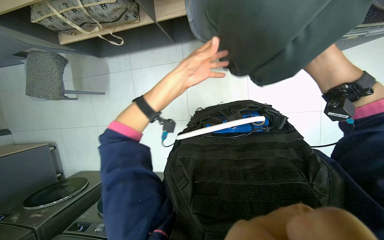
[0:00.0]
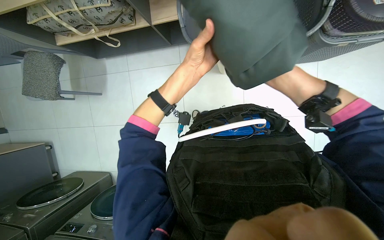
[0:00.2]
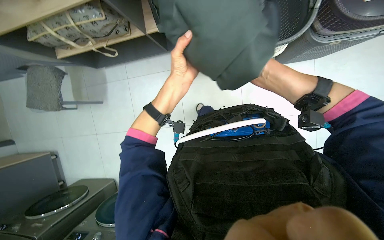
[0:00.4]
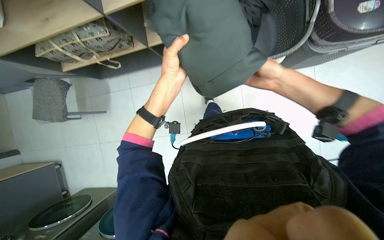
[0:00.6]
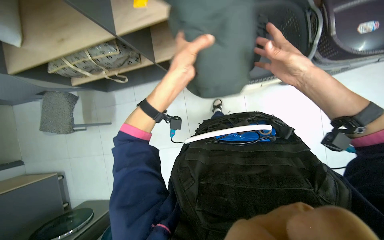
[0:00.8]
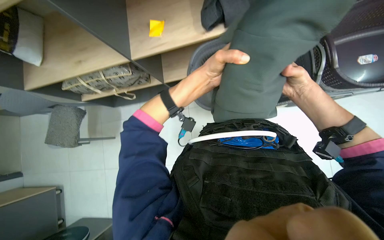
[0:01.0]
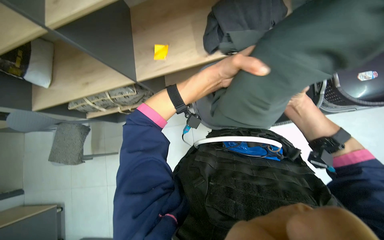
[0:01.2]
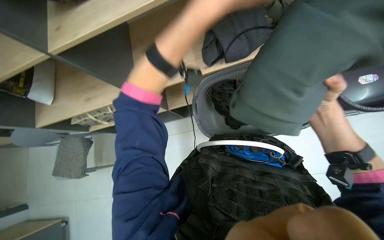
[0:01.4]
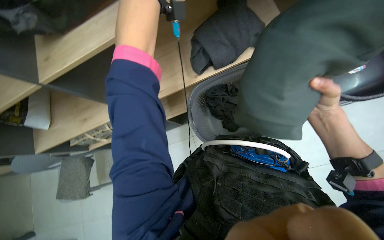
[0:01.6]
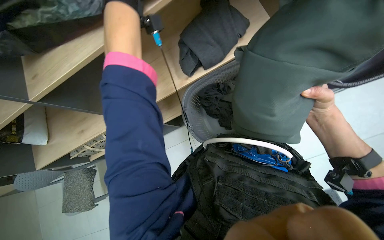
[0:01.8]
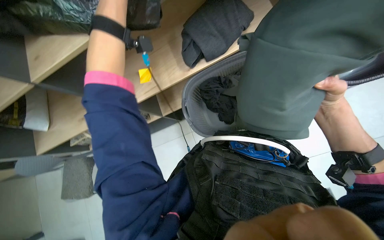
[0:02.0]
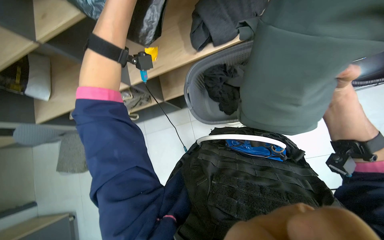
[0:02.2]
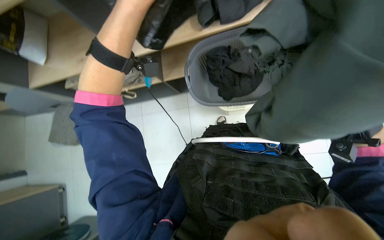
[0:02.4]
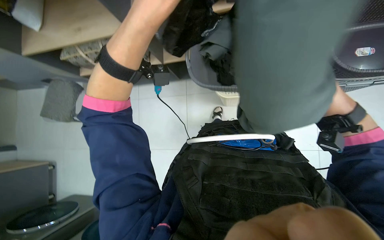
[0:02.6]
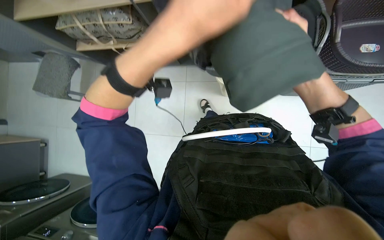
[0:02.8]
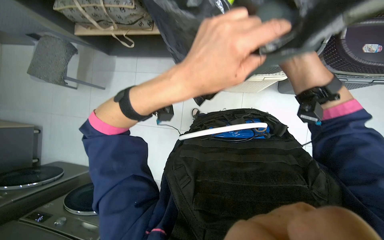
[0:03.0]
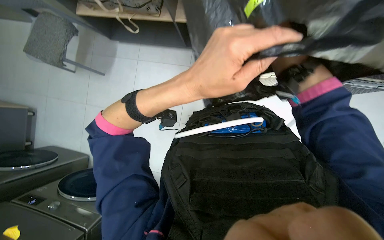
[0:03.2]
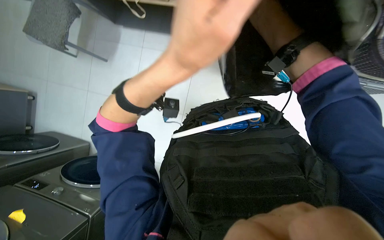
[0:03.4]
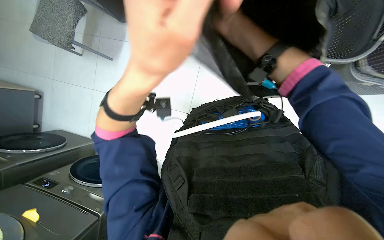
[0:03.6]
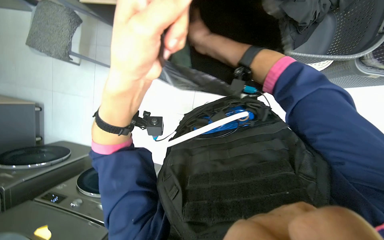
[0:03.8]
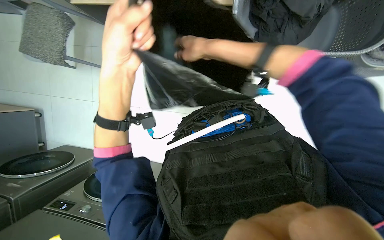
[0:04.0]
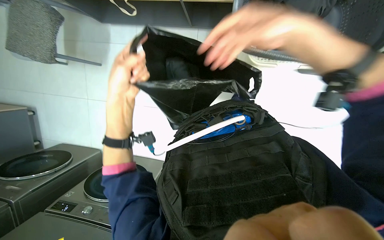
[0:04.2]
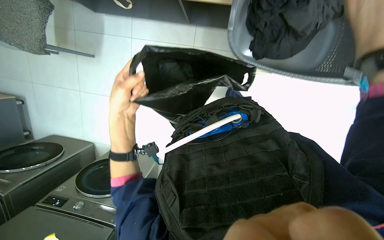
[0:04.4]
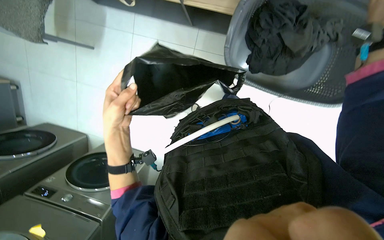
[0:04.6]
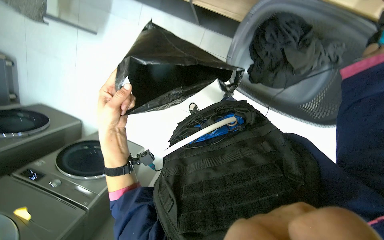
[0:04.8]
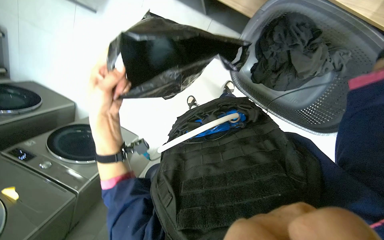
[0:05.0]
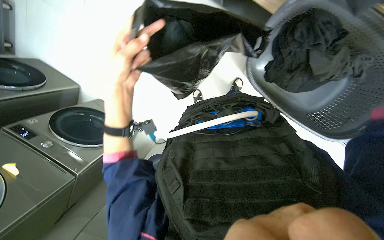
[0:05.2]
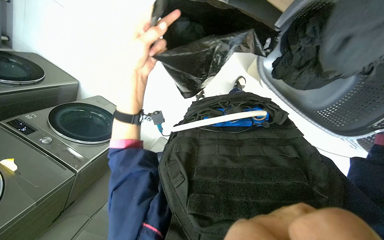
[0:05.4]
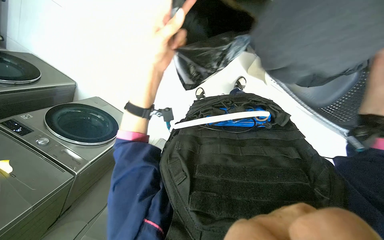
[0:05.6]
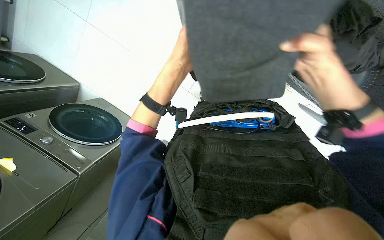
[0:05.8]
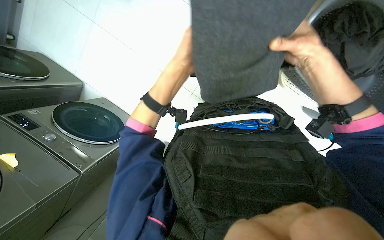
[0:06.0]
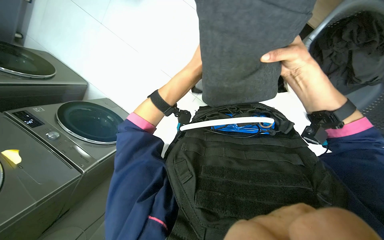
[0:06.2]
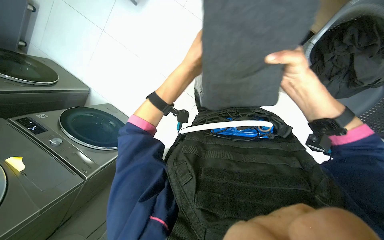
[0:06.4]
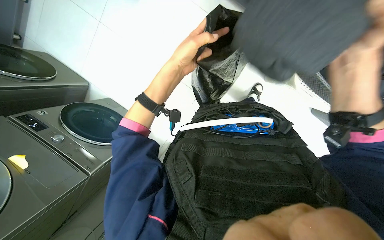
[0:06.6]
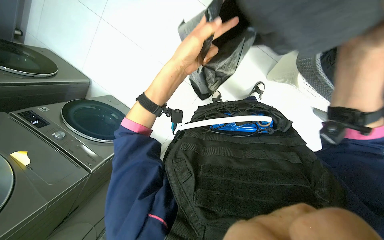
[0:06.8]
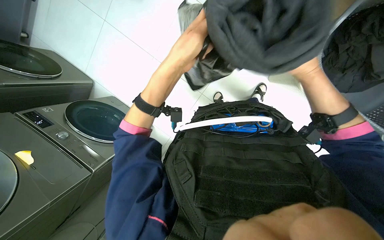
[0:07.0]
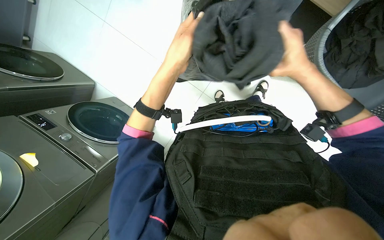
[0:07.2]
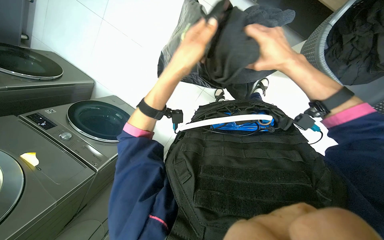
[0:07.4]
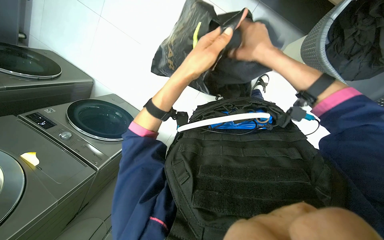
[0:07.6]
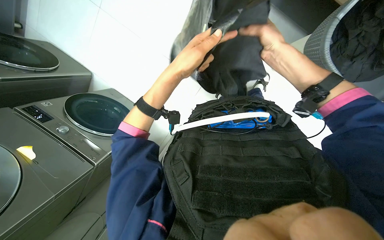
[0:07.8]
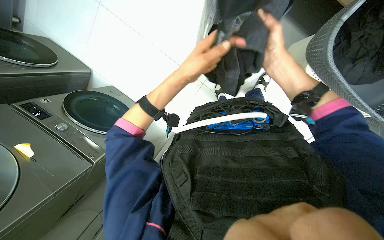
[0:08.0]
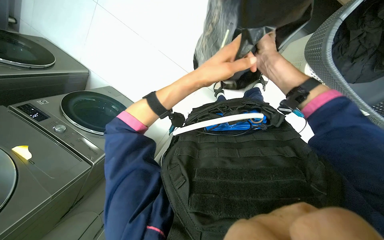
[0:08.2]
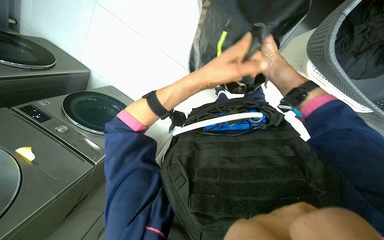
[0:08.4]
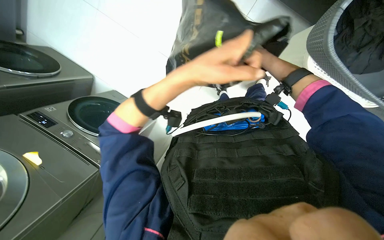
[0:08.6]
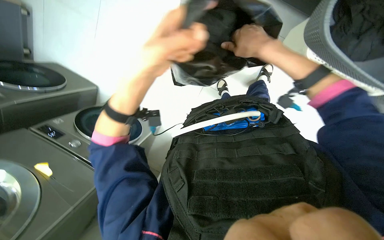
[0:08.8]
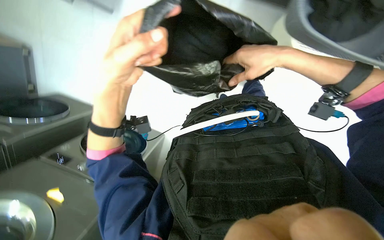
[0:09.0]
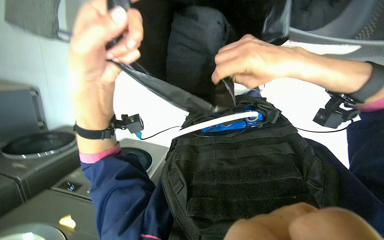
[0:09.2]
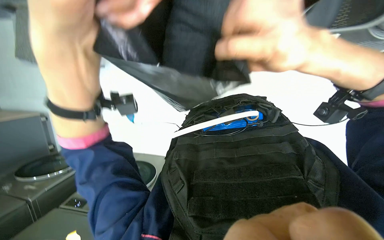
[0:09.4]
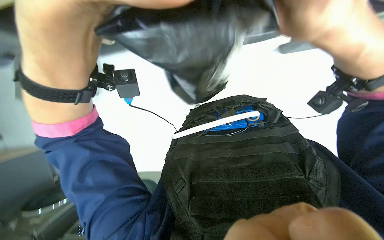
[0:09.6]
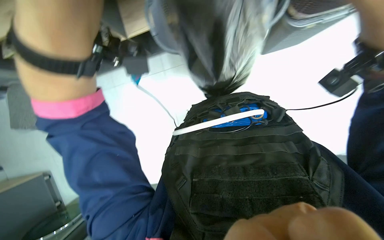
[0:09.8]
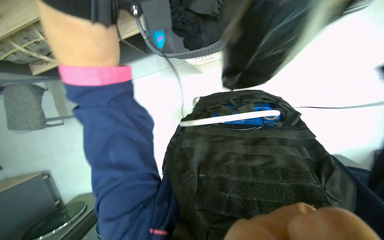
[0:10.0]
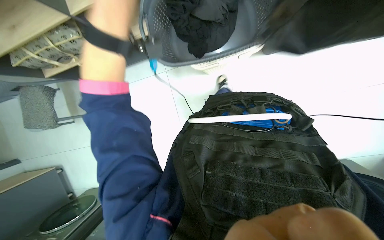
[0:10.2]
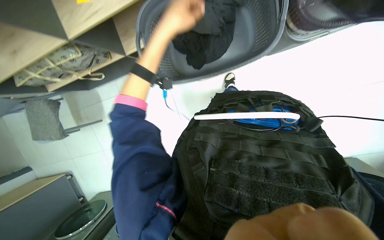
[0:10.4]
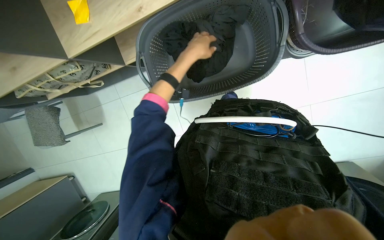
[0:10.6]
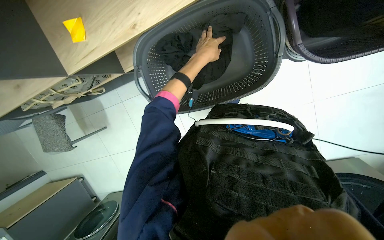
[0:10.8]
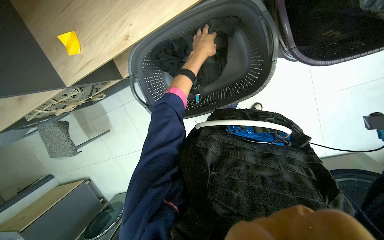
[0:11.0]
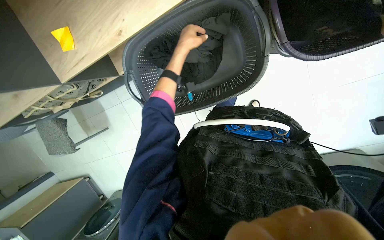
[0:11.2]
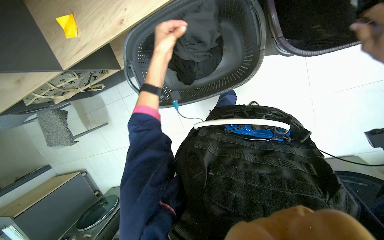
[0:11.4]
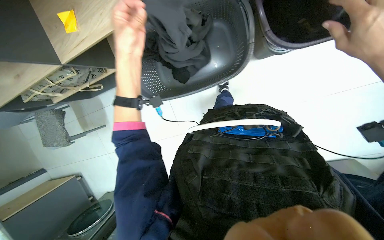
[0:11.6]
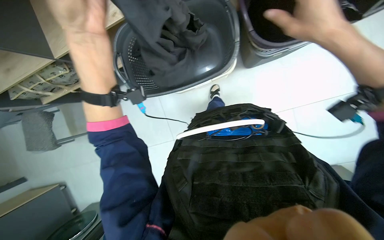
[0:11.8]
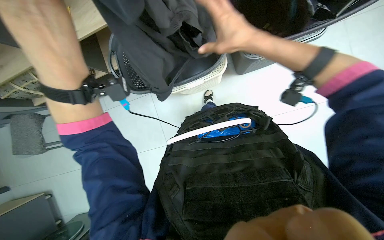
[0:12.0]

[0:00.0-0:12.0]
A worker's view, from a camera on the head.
Job: managing laundry.
The whole recording: Preparing and sorting laundry items. The worker takes laundry items from a basket, shakes them out, and sorts them into another container.
0:00.0 to 0:01.6: The view tilts some 20 degrees upward.
0:01.6 to 0:03.0: The scene turns approximately 25 degrees clockwise in the picture.
0:03.0 to 0:04.4: The view tilts roughly 15 degrees downward. The left hand heads to the left and farther from the camera, covering roughly 40 cm.
0:04.4 to 0:06.0: The left hand goes some 10 cm to the right.
0:07.6 to 0:09.0: The left hand shifts about 10 cm nearer to the camera.
0:10.4 to 0:12.0: The left hand heads nearer to the camera and down the picture, covering roughly 35 cm.

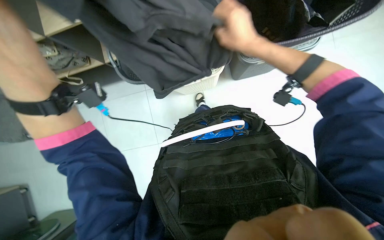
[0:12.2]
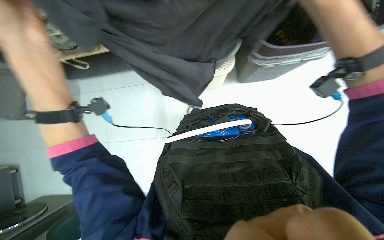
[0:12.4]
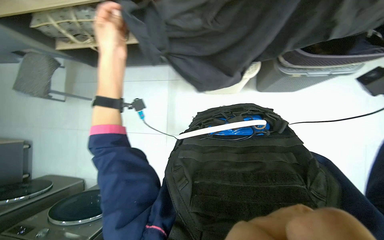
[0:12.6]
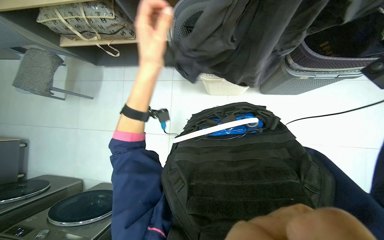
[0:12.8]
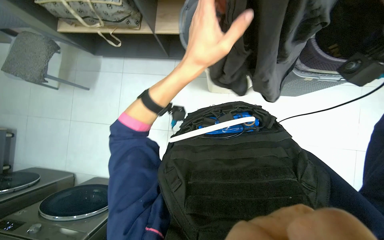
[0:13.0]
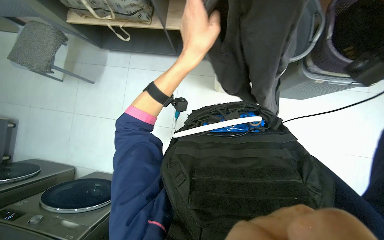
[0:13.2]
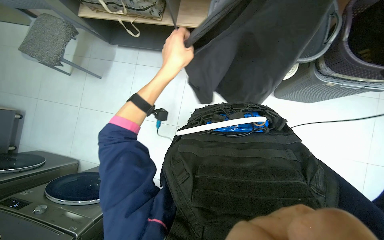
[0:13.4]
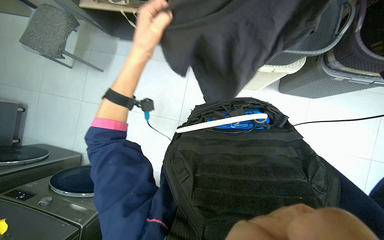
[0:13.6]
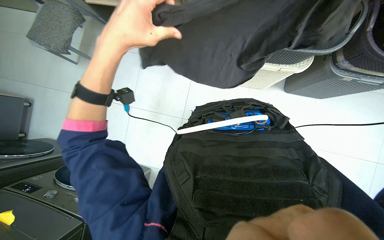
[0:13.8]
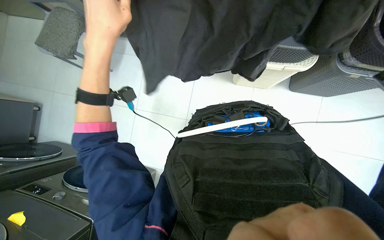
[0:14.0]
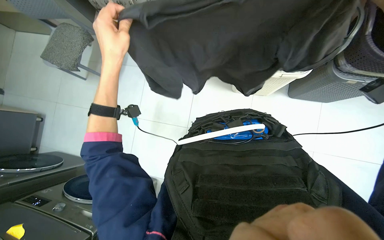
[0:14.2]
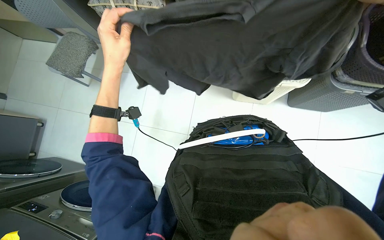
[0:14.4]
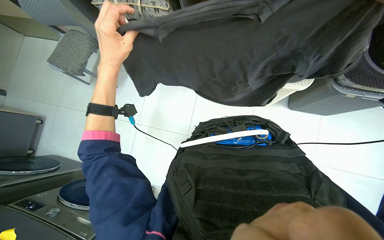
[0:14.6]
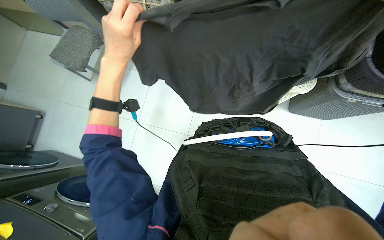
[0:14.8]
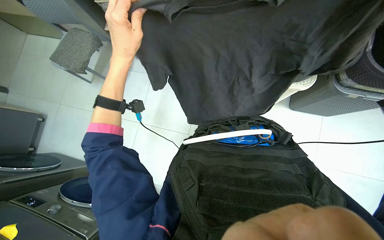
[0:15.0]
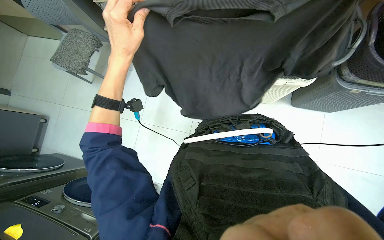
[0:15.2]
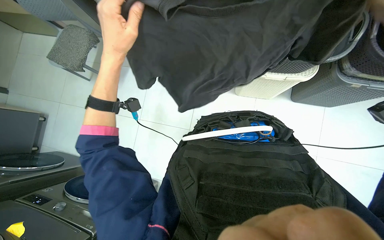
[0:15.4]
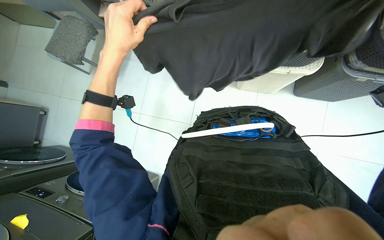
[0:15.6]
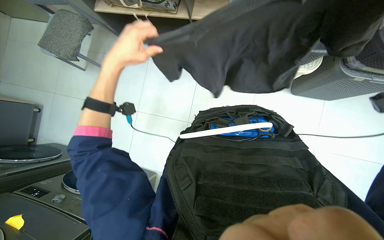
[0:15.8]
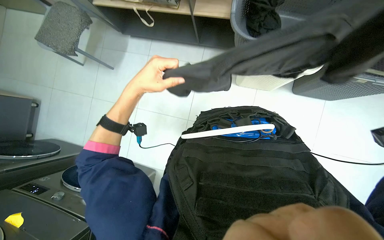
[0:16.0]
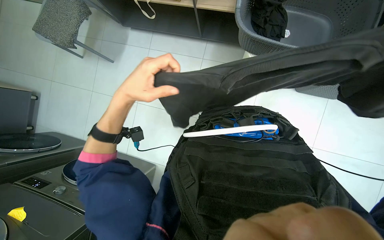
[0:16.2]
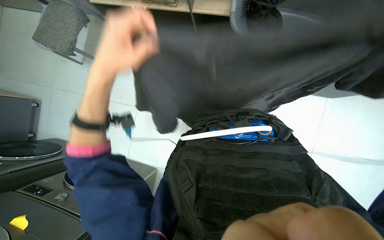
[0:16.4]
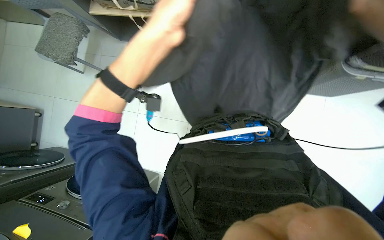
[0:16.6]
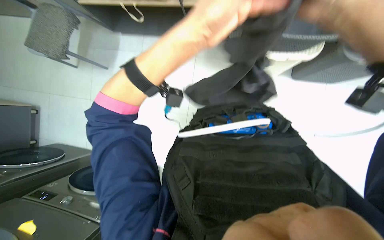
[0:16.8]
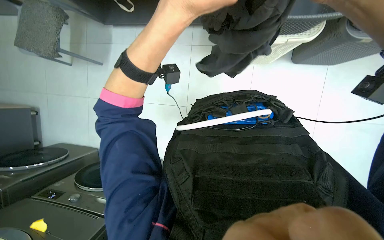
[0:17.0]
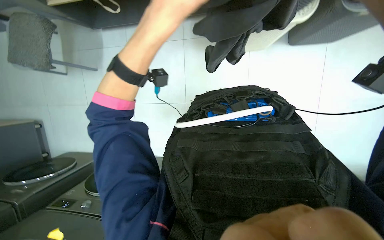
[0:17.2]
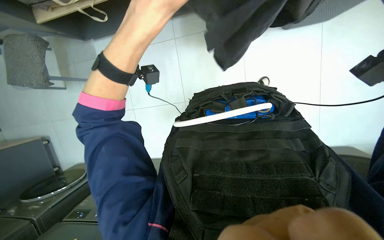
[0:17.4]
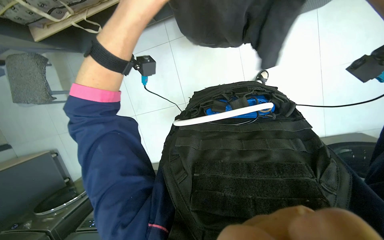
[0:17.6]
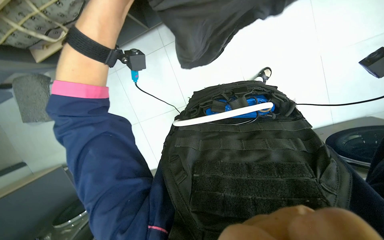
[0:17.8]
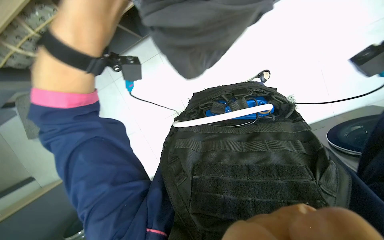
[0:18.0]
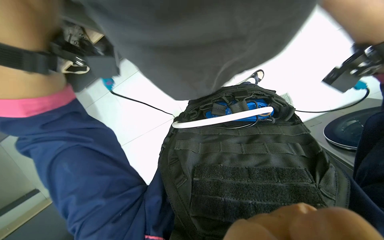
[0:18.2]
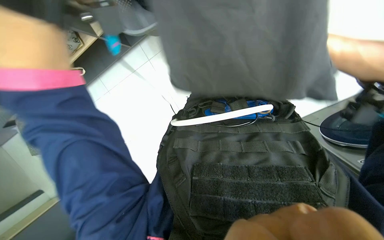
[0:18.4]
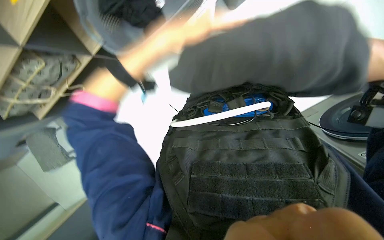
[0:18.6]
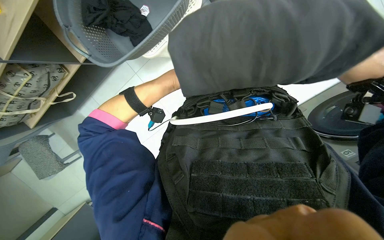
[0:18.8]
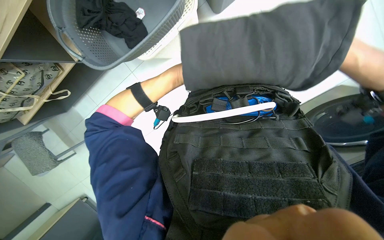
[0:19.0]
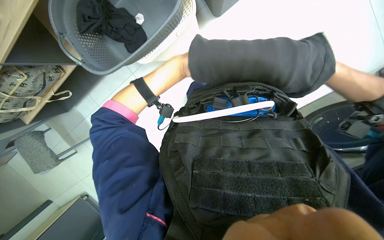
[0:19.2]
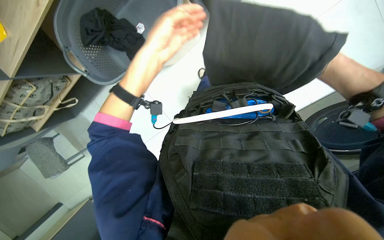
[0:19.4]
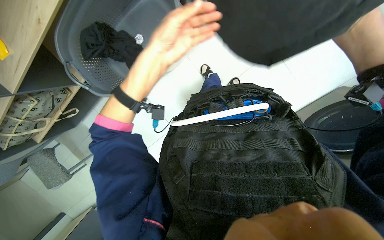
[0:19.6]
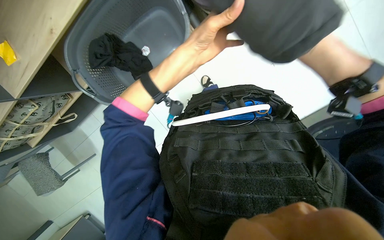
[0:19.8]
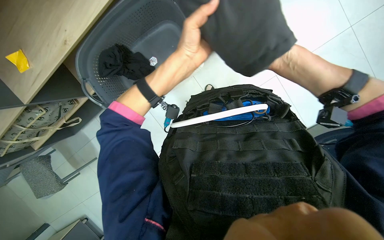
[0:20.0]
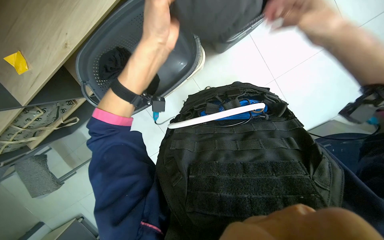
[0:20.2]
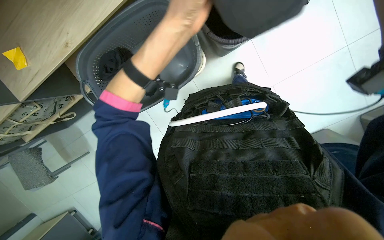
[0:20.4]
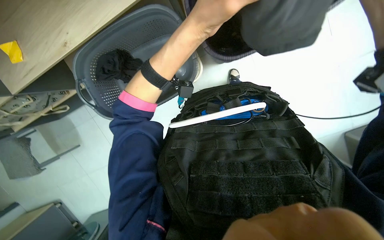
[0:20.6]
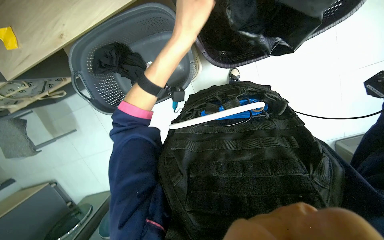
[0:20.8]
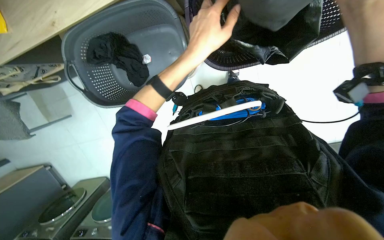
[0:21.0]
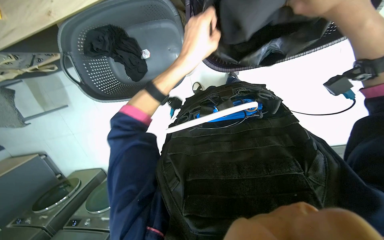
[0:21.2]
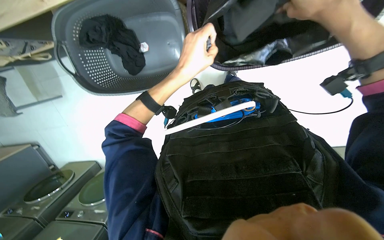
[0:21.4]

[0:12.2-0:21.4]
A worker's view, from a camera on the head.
Job: managing laundry.
The whole recording: Preparing and sorting laundry items. The worker takes laundry items from a basket, shakes them out, and sorts them into another container.
0:15.2 to 0:16.8: The left hand travels to the right by about 20 cm.
0:16.8 to 0:18.4: The scene rotates counterclockwise by approximately 40 degrees.
